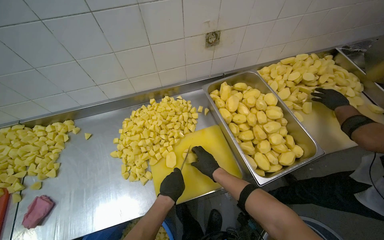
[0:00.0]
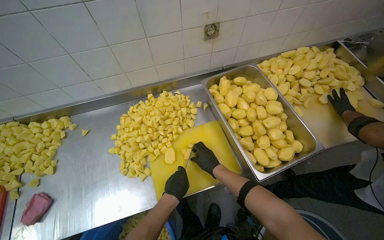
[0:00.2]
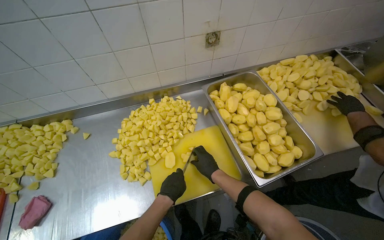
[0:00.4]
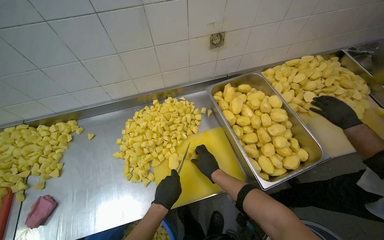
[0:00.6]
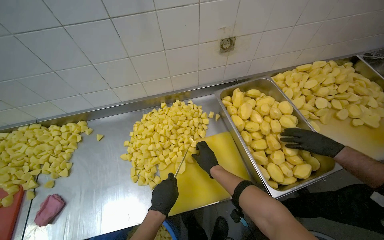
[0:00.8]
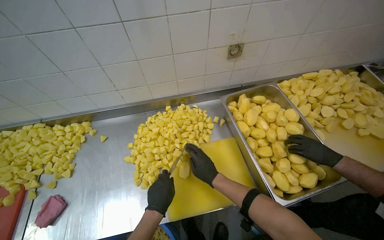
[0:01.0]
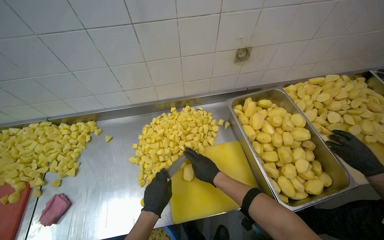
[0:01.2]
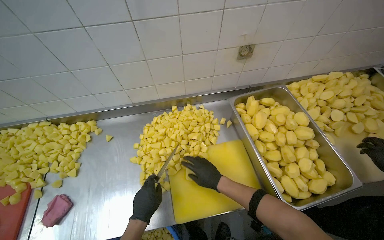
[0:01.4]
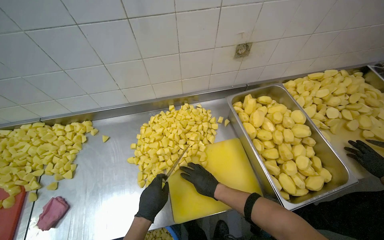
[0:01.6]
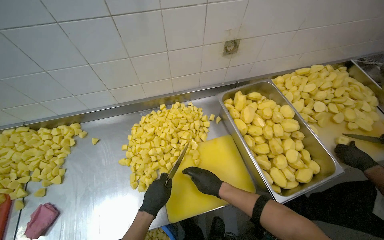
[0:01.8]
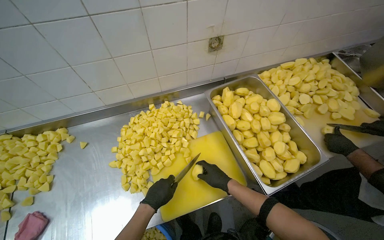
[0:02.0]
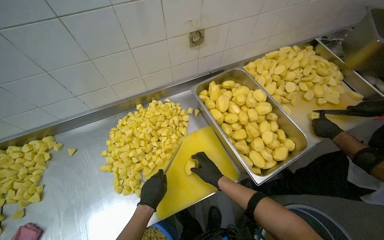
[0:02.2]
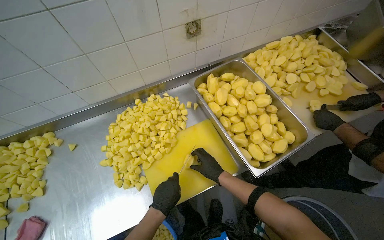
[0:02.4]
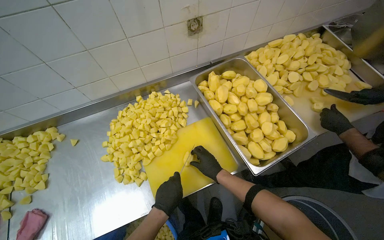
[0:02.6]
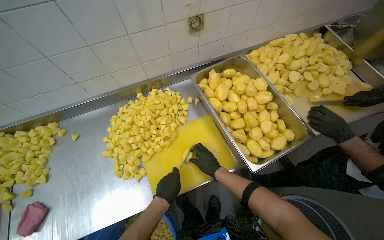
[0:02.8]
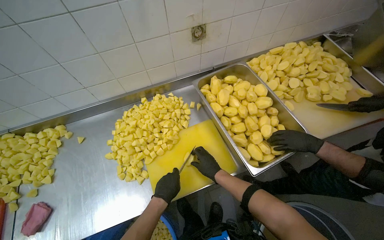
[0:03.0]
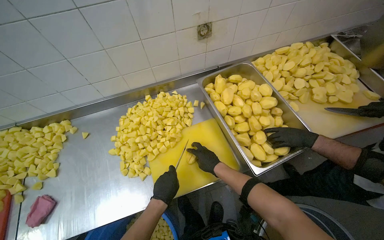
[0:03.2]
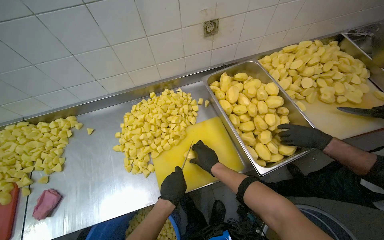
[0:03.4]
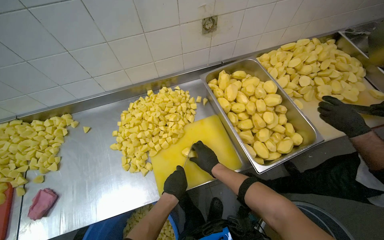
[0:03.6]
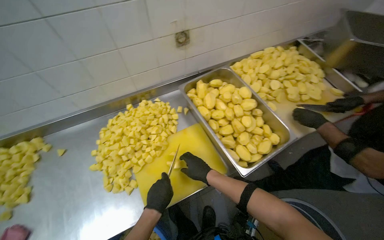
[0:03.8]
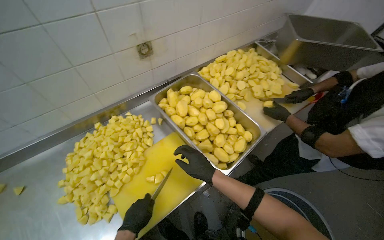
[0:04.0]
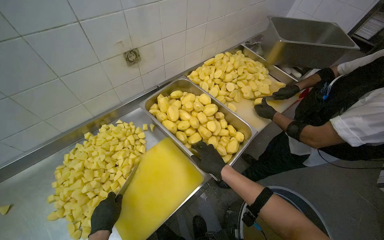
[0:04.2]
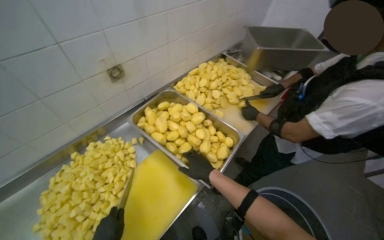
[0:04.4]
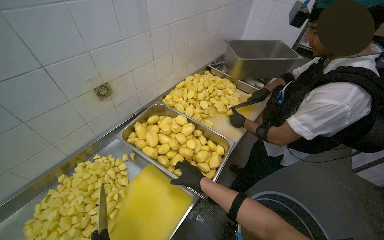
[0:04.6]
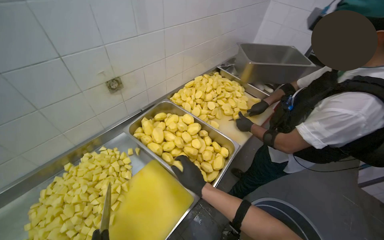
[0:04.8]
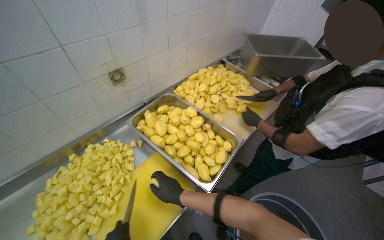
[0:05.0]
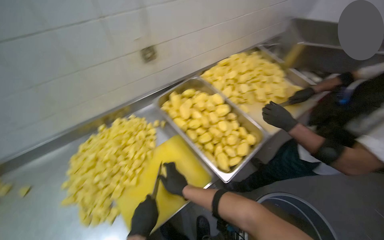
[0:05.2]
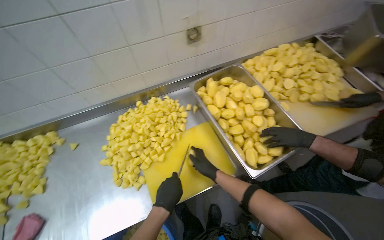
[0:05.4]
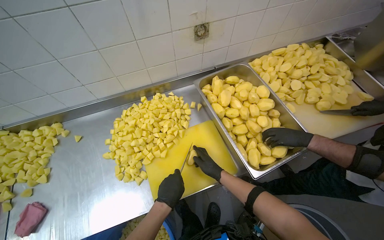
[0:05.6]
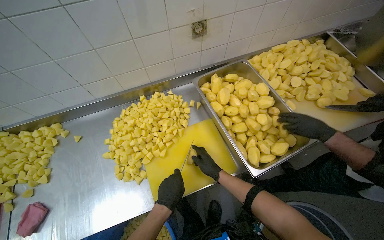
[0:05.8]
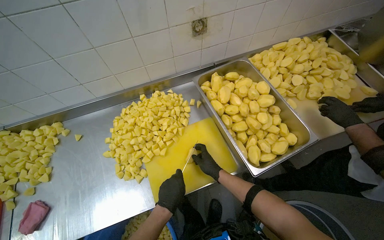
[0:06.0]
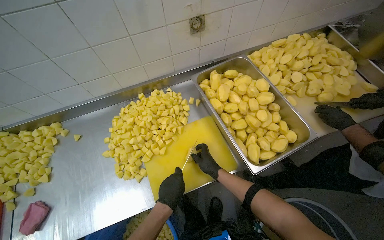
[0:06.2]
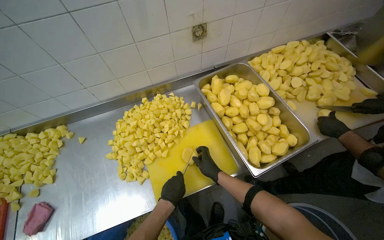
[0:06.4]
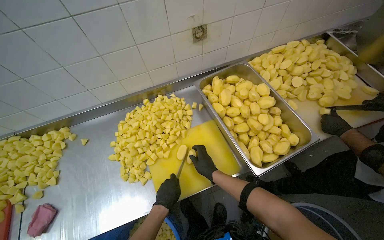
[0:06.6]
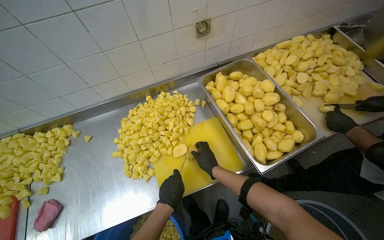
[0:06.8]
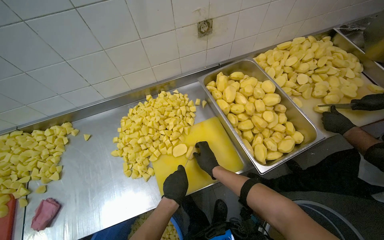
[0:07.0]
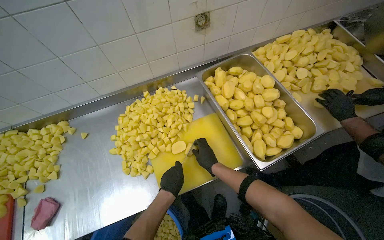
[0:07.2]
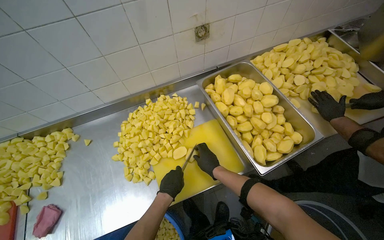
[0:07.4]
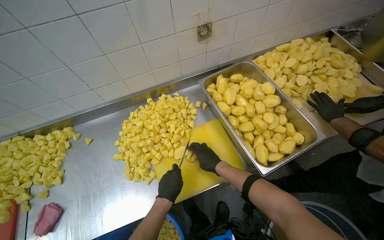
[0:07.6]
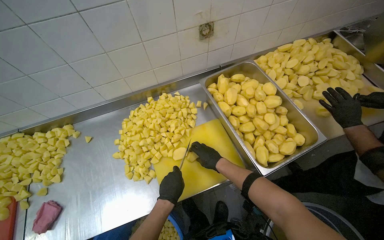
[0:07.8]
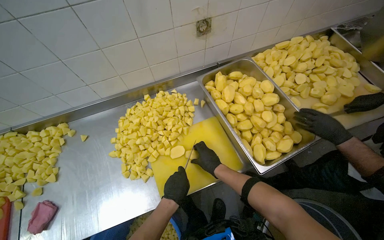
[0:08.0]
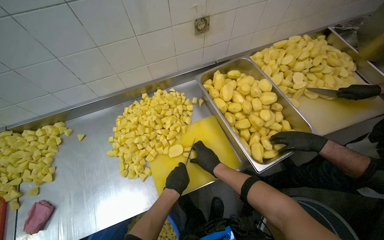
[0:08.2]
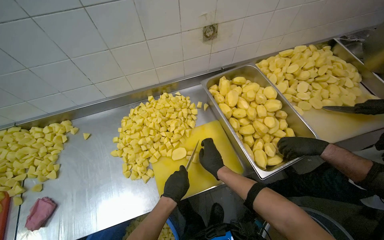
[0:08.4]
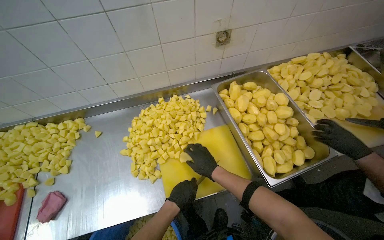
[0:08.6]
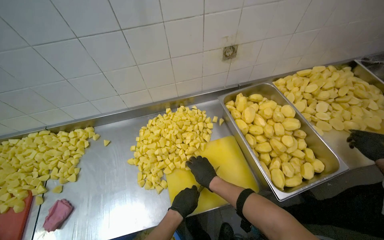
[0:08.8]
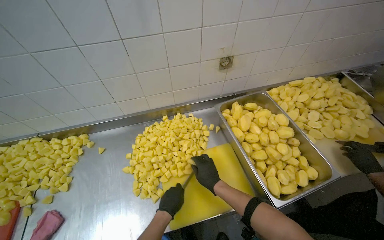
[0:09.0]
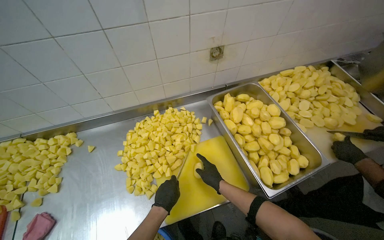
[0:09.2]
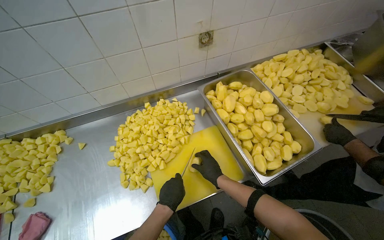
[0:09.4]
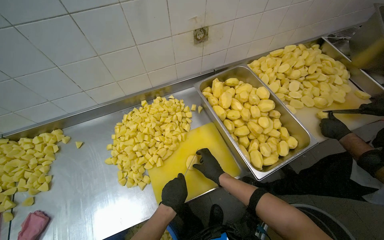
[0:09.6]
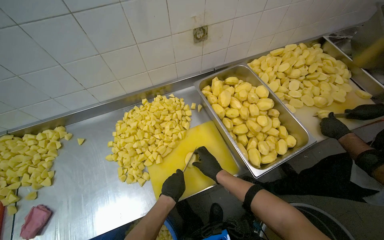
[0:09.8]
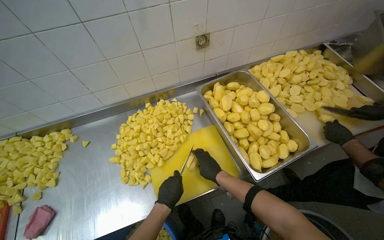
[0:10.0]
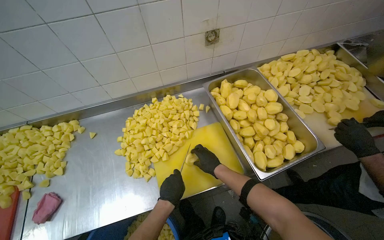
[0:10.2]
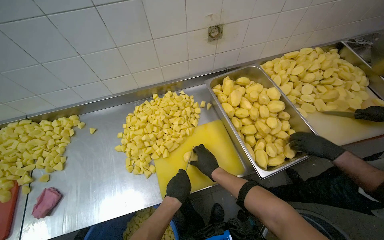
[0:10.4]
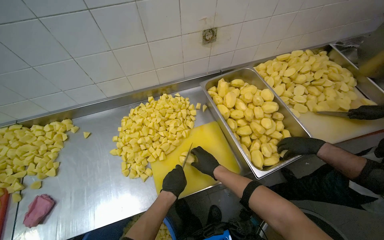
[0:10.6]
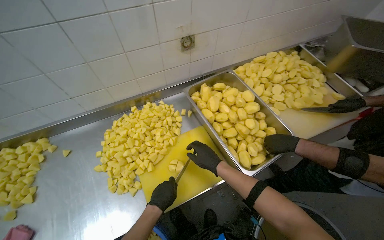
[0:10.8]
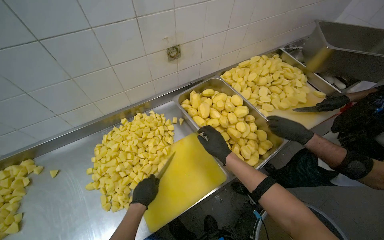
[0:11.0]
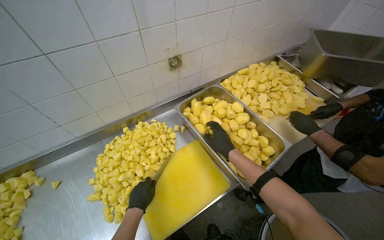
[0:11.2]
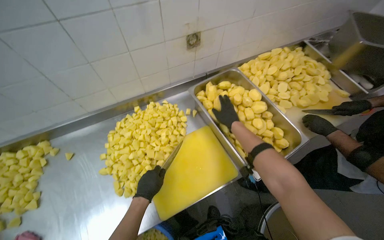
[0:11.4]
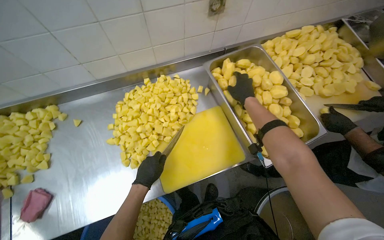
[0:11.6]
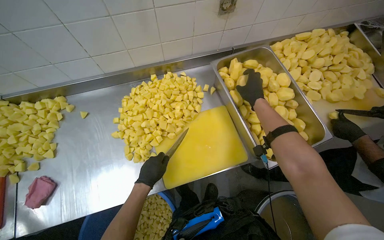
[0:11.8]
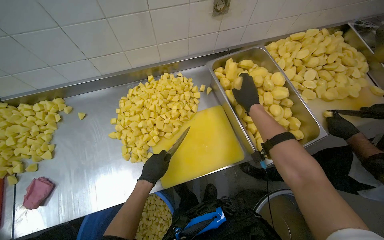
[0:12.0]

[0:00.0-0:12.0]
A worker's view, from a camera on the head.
Job: preparing food.
The whole recording: Cutting potatoes into cubes. The worker continues cutting peeled potatoes into cubes on a yellow cutting board.
0:00.0 to 0:01.6: The left hand shifts some 15 cm to the left.
0:03.0 to 0:04.4: The wearer's head swings approximately 25 degrees to the right.
0:04.4 to 0:06.0: The head turns to the left by roughly 25 degrees. The right hand goes about 10 cm farther from the camera.
0:06.0 to 0:07.6: The hands make small movements and keep their place.
0:10.4 to 0:12.0: The right hand travels up the picture by approximately 25 cm, while the left hand shifts approximately 10 cm to the left.

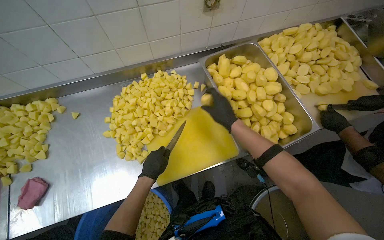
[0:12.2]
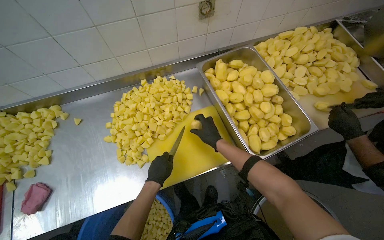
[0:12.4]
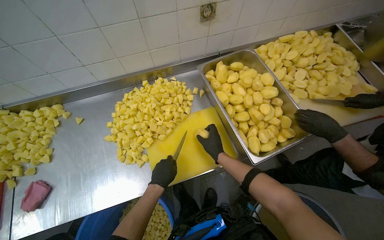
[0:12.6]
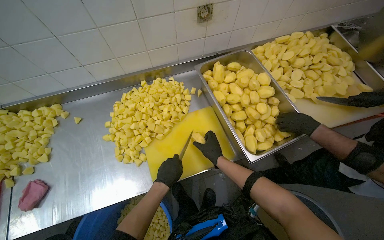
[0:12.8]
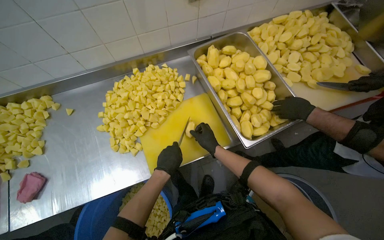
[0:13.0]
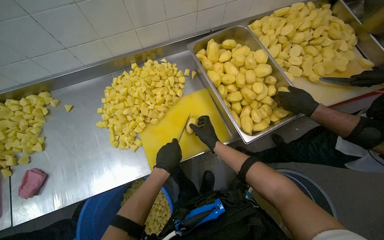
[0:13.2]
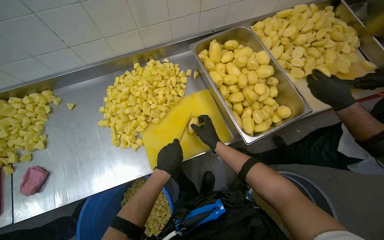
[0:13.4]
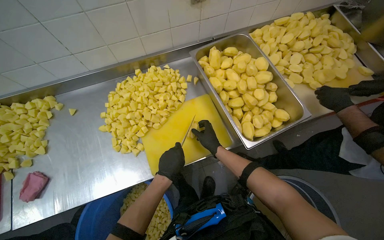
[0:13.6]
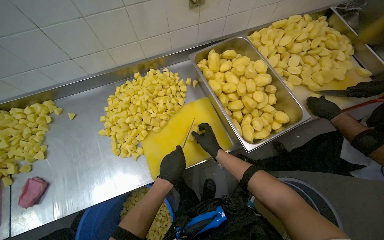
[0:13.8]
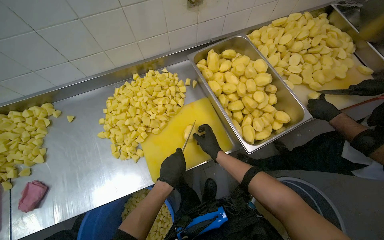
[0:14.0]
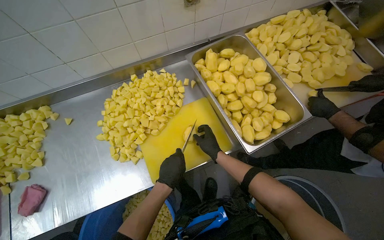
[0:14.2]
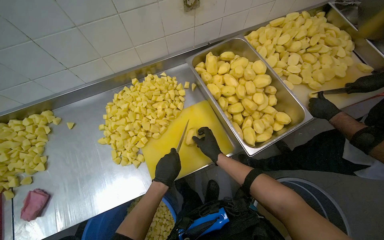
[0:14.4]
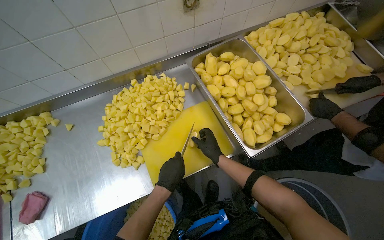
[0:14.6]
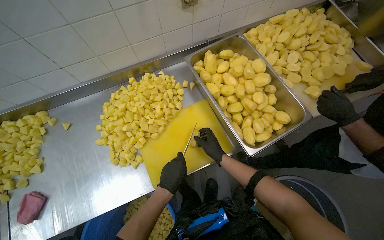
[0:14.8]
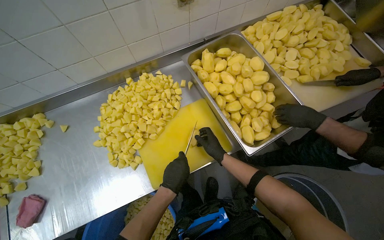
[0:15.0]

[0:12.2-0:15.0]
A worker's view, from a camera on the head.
Job: preparing food.
The whole recording: Cutting potatoes into cubes. The worker continues cutting peeled potatoes into cubes on a yellow cutting board.
0:12.2 to 0:13.6: The right hand heads down the picture and farther from the camera, covering approximately 20 cm. Meanwhile the left hand heads to the right, covering some 10 cm.
0:13.6 to 0:15.0: The hands make small movements and keep their place.

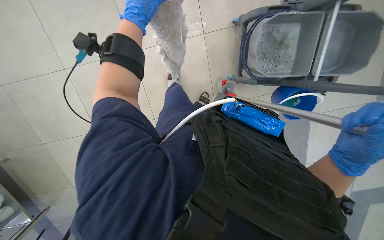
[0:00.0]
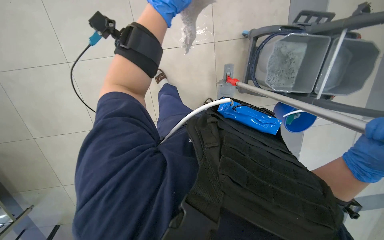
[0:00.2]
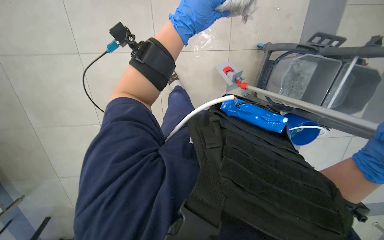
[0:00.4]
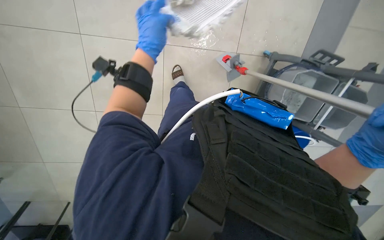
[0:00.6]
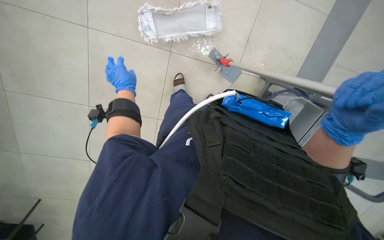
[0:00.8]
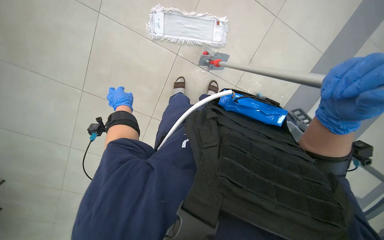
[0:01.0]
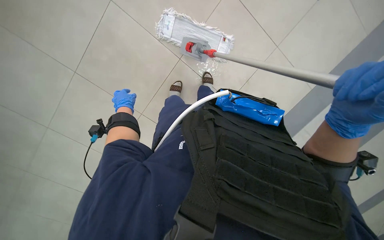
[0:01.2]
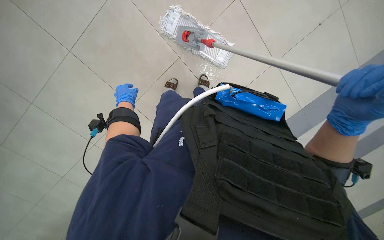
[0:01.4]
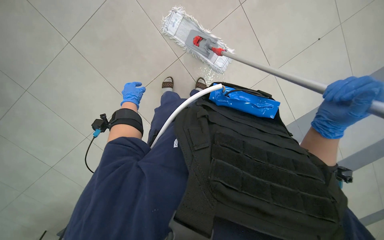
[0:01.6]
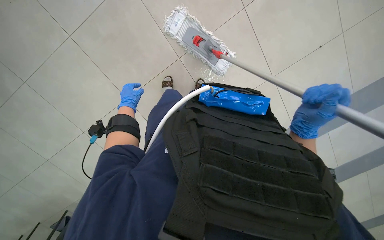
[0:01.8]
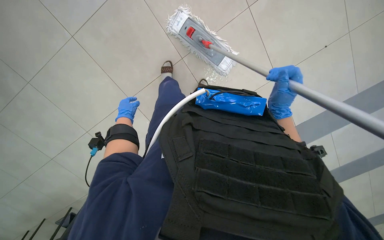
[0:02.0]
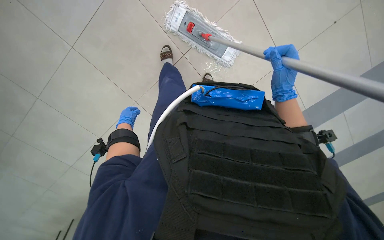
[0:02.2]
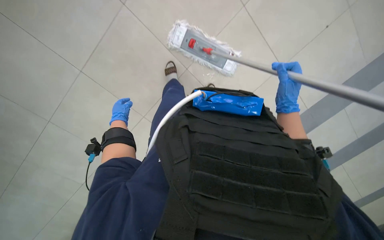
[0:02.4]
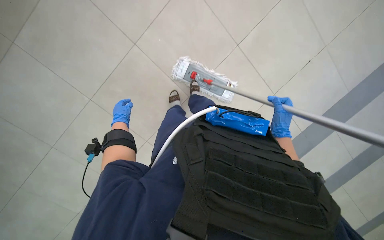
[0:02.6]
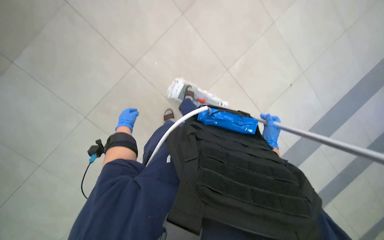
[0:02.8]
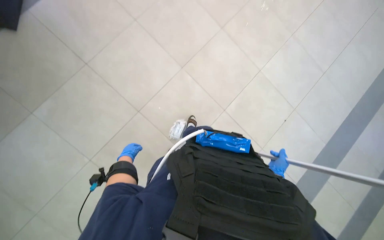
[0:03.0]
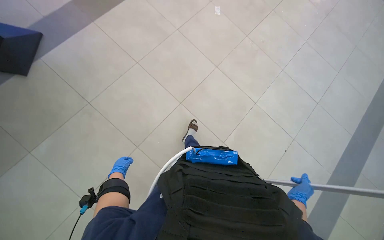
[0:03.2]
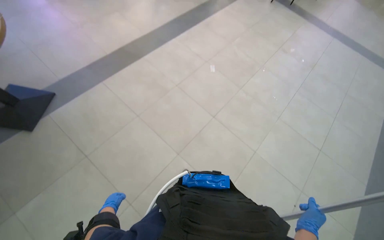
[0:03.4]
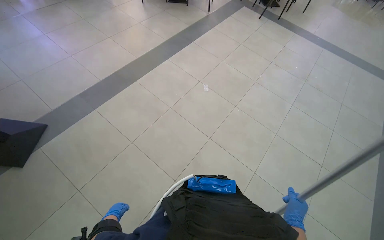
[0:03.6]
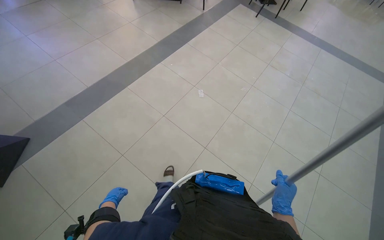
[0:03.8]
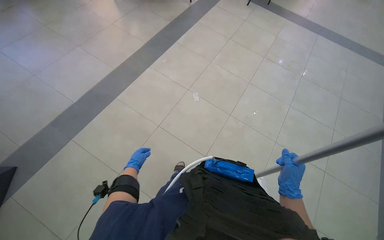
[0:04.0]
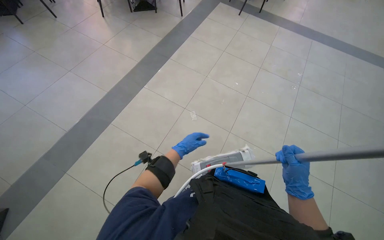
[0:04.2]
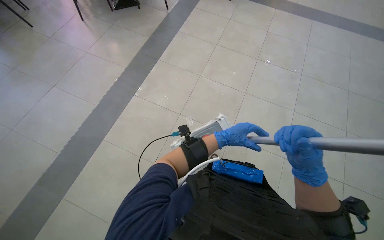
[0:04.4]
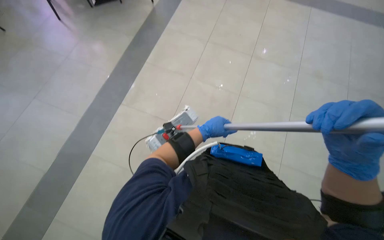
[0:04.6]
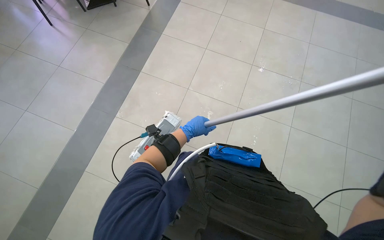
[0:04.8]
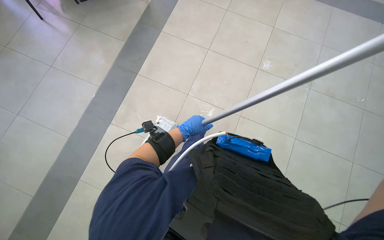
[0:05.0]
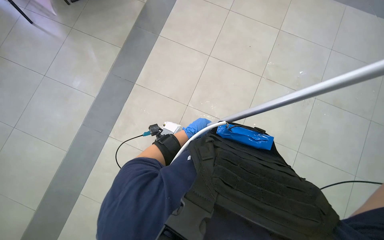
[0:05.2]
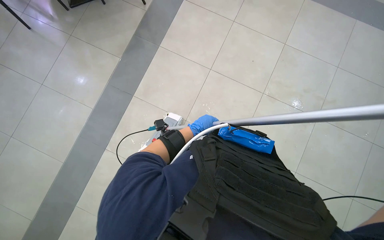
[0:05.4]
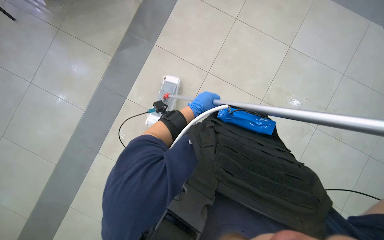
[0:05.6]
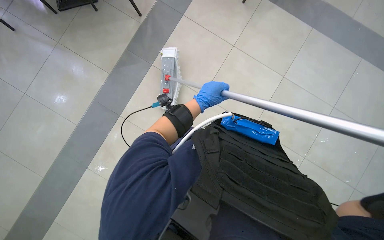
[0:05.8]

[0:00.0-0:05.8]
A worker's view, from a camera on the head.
Job: mopping floor.
The whole recording: Mopping floor with cleaning cart. The worker mops the floor, occasionally picking up debris and wringing the mop head using the cleaning cart.
0:00.0 to 0:01.4: The scene rotates clockwise by about 35 degrees.
0:01.4 to 0:02.8: The view tilts some 20 degrees upward. The right hand shifts about 25 cm farther from the camera.
0:02.8 to 0:04.4: The camera travels some 80 cm. The wearer looks approximately 30 degrees further upward.
0:04.4 to 0:05.8: The left hand heads up the picture, covering approximately 25 cm, and travels farther from the camera and back again, approximately 30 cm each way.
